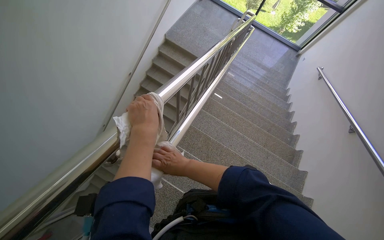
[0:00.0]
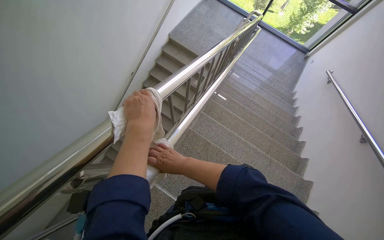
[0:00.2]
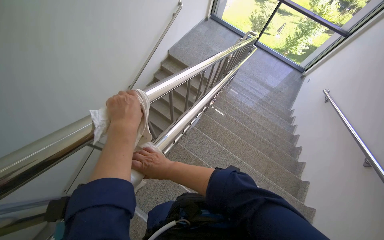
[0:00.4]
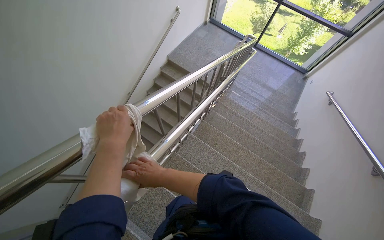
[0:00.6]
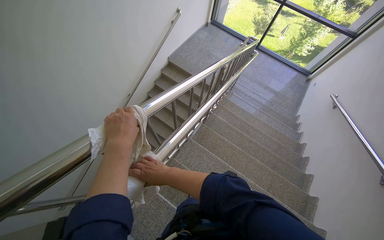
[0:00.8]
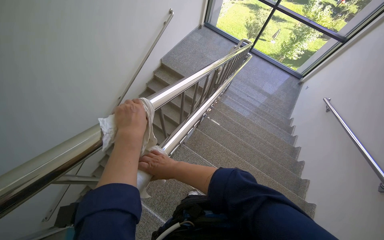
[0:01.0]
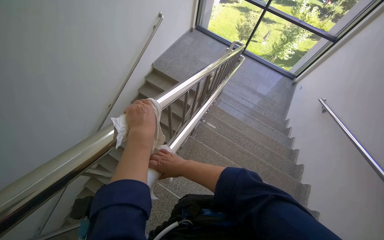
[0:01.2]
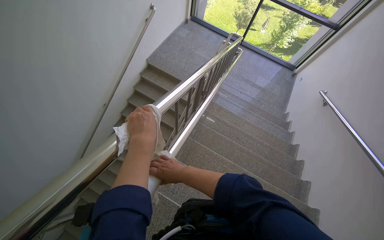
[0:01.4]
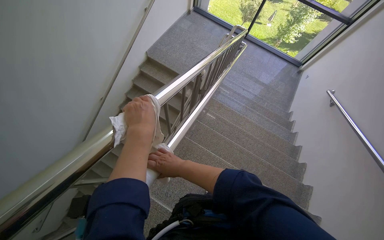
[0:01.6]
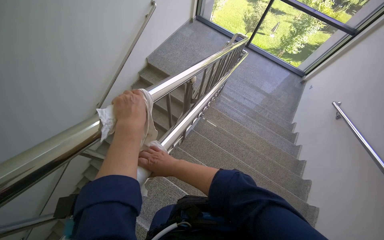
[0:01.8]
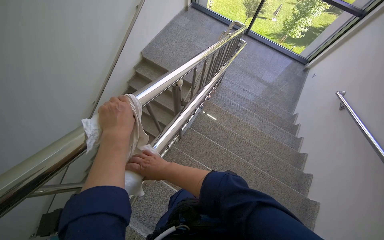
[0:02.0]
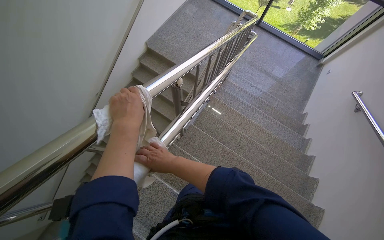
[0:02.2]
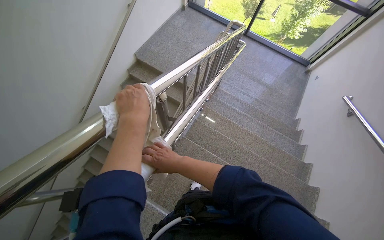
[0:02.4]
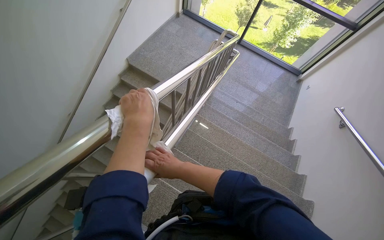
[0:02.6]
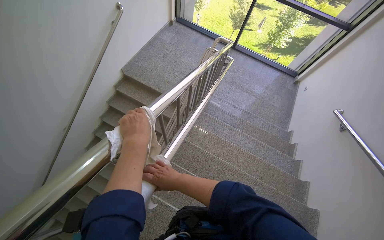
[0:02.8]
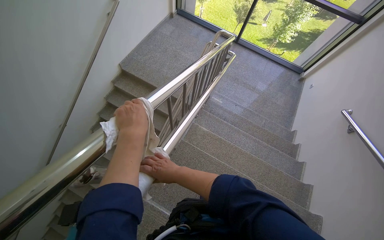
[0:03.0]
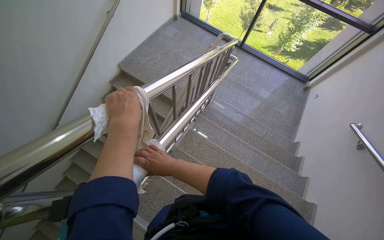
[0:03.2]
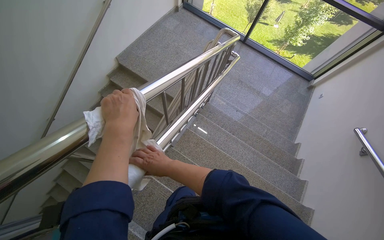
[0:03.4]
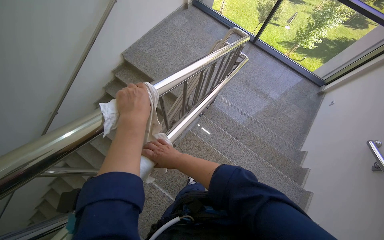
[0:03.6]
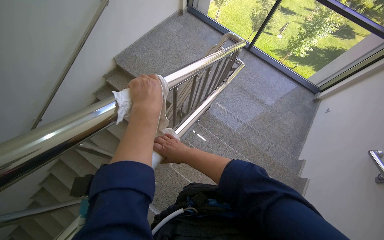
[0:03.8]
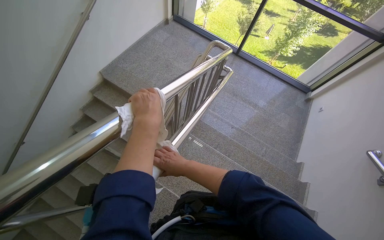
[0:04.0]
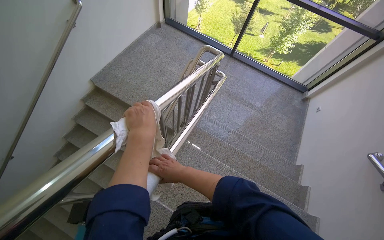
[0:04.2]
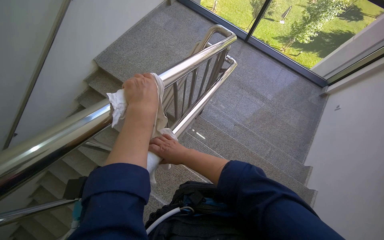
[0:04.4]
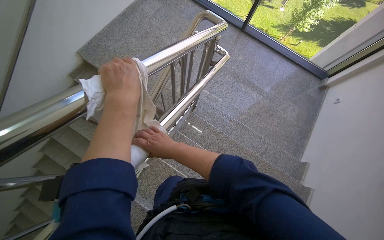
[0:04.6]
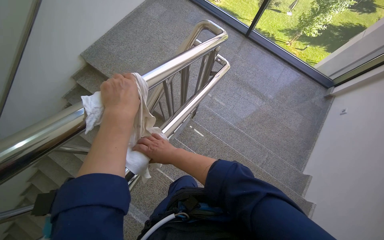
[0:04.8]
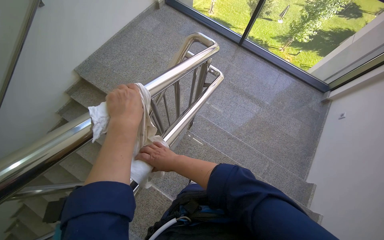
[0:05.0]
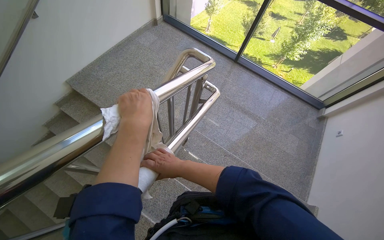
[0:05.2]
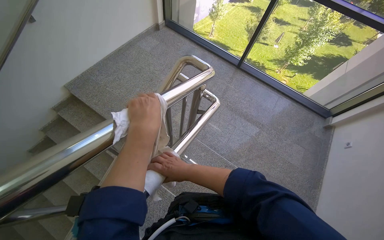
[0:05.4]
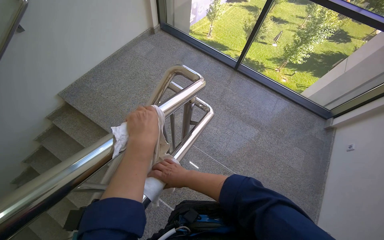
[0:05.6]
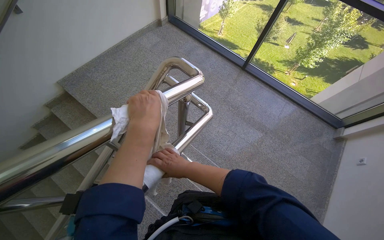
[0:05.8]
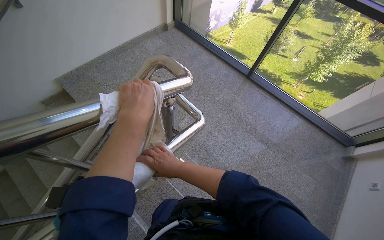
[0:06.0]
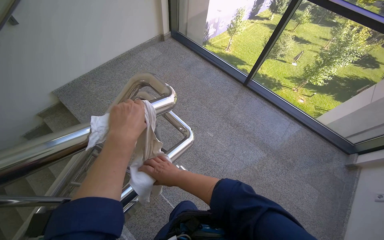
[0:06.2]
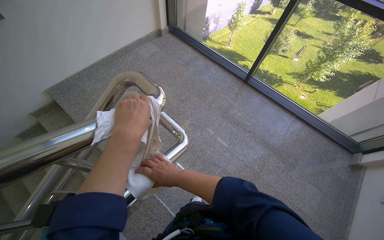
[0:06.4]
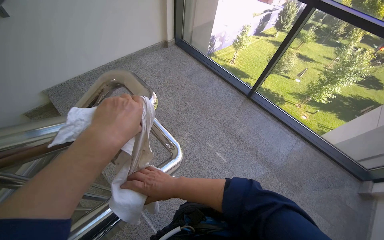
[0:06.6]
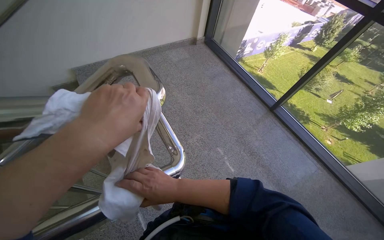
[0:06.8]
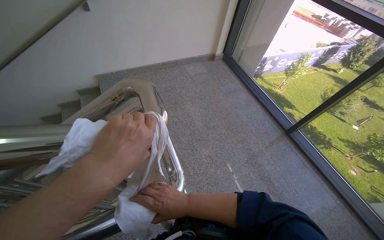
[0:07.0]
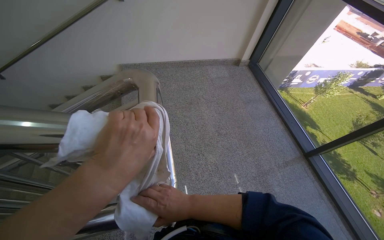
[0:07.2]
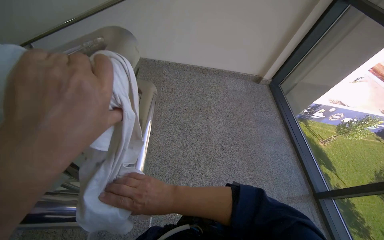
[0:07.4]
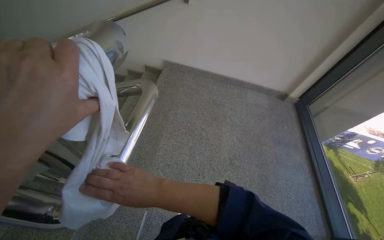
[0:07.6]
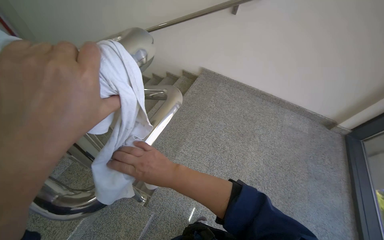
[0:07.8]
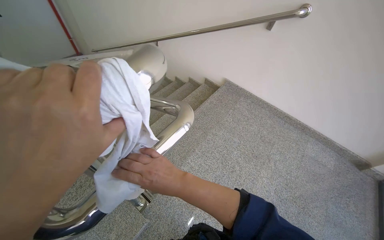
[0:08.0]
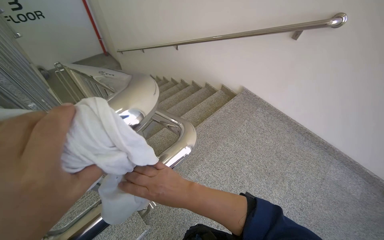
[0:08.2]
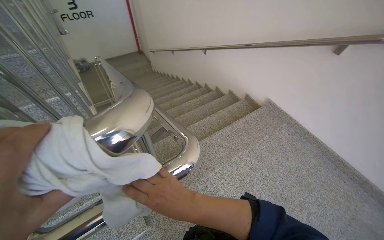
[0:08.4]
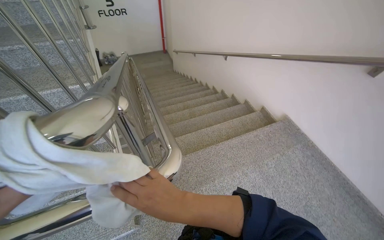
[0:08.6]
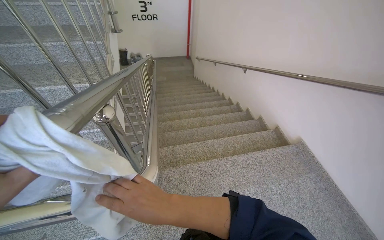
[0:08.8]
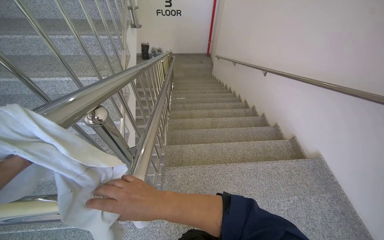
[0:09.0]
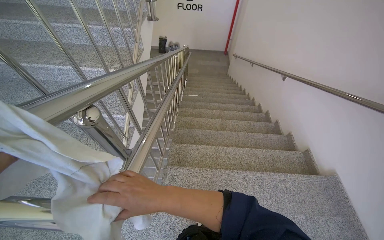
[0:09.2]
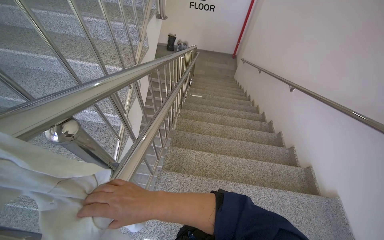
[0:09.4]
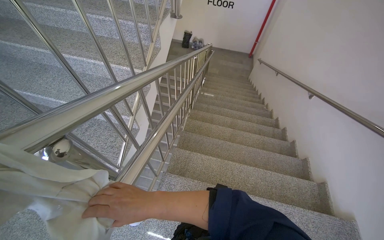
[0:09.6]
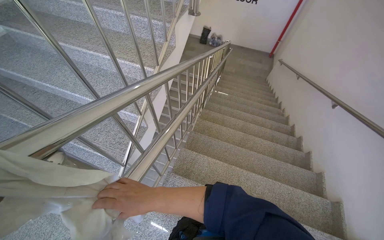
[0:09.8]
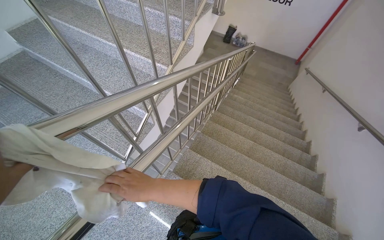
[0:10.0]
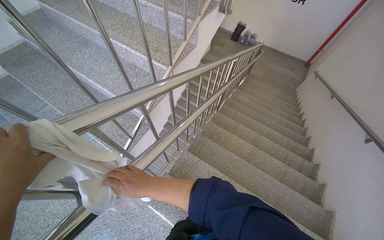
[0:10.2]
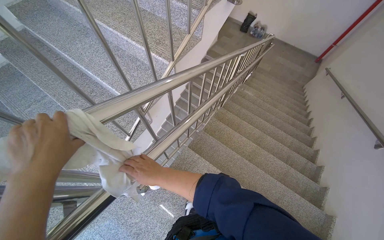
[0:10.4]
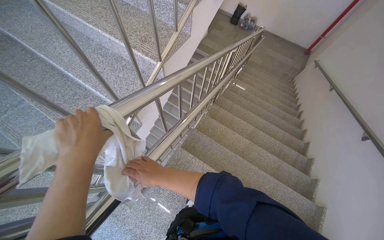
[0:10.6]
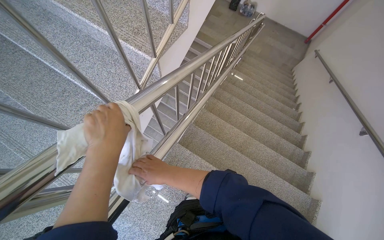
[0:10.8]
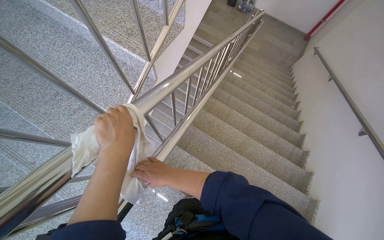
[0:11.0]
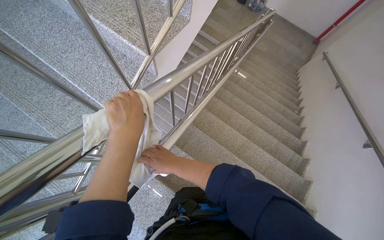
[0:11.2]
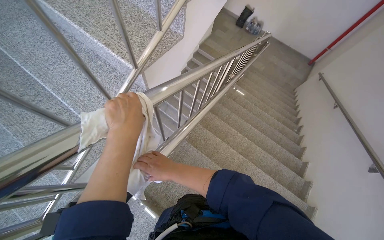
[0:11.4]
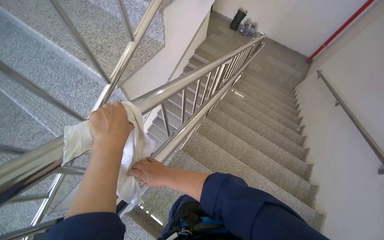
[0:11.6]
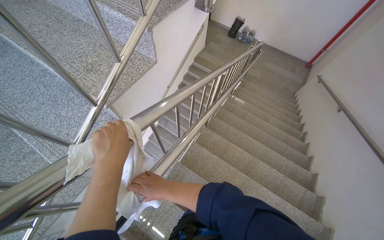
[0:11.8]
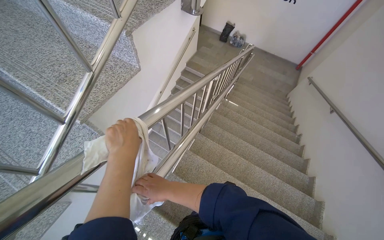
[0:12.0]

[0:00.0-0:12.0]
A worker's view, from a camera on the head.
Job: wiping surfaces.
The whole recording: Wiping stairwell handrails. The worker wipes the metal handrails along the stairwell with a cloth.
0:00.0 to 0:01.6: The camera is carried approximately 80 cm.
0:01.6 to 0:03.0: The wearer moves some 70 cm.
0:03.0 to 0:04.4: The wearer moves some 70 cm.
0:07.6 to 0:09.0: The wearer moves about 40 cm. The head rotates approximately 60 degrees to the left.
0:09.0 to 0:10.4: The head travels approximately 40 cm. The wearer looks roughly 40 degrees further to the left.
0:10.4 to 0:12.0: The camera is carried roughly 50 cm.

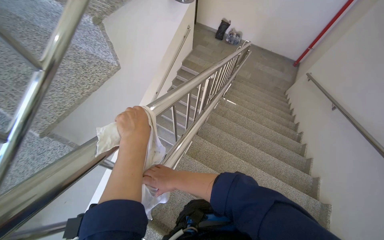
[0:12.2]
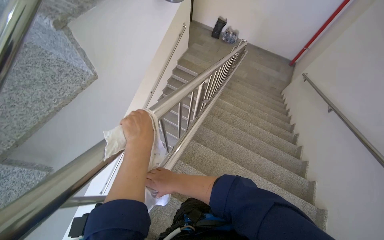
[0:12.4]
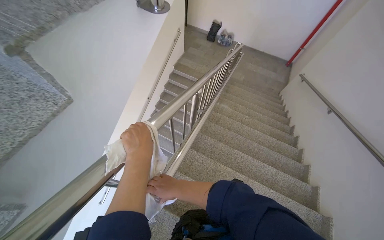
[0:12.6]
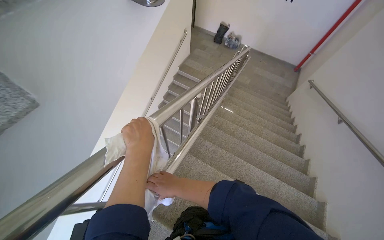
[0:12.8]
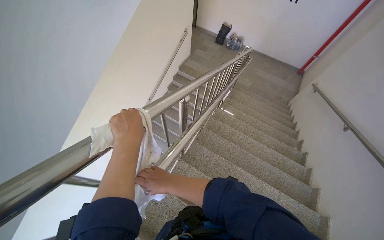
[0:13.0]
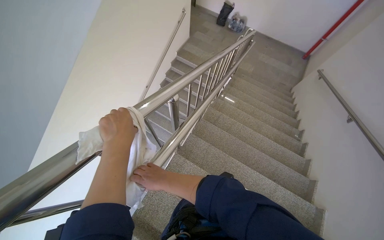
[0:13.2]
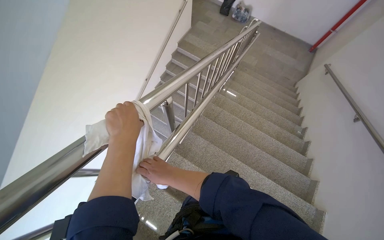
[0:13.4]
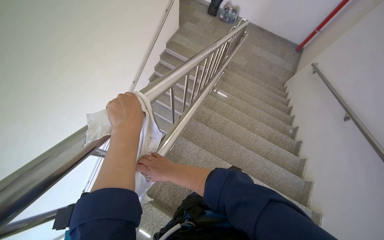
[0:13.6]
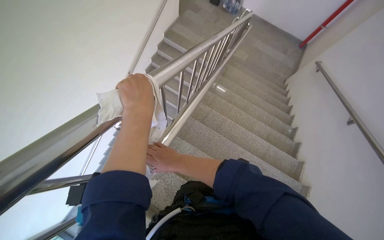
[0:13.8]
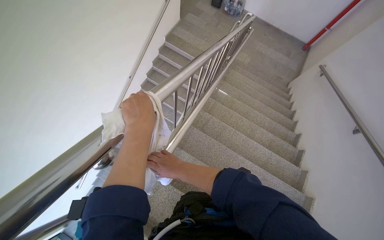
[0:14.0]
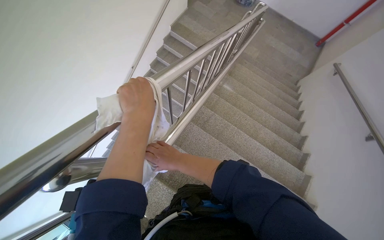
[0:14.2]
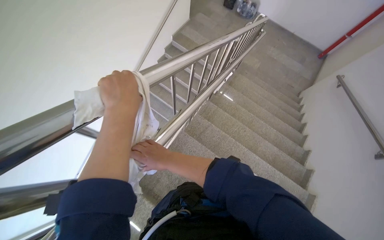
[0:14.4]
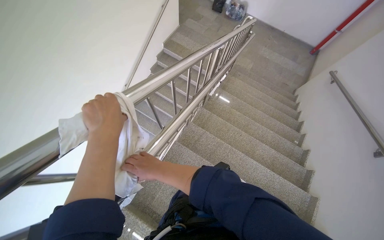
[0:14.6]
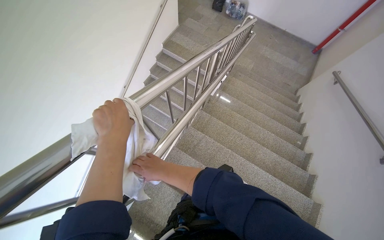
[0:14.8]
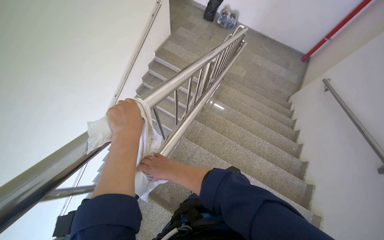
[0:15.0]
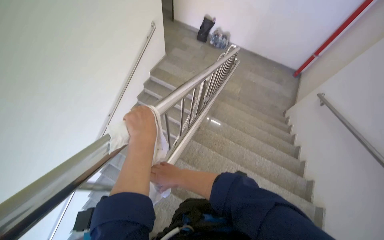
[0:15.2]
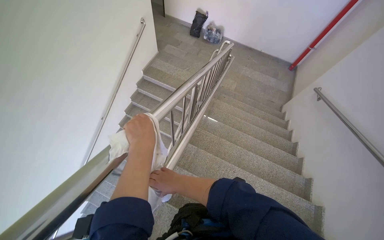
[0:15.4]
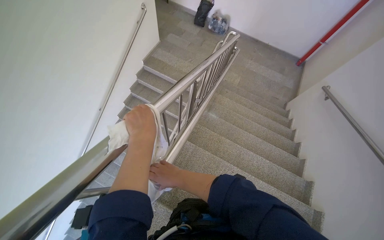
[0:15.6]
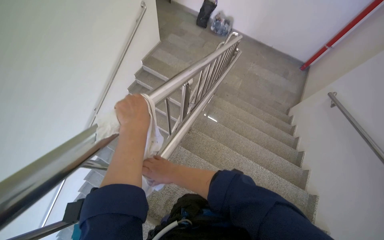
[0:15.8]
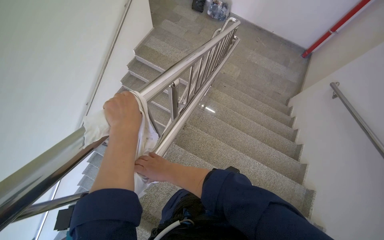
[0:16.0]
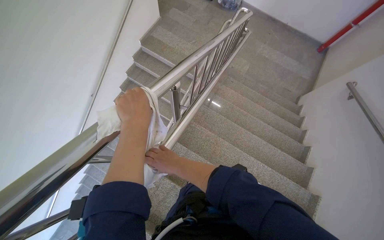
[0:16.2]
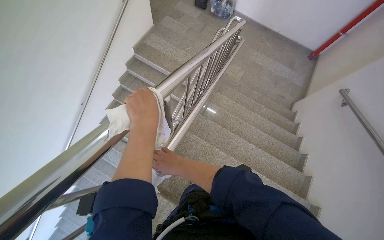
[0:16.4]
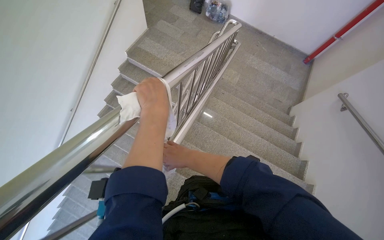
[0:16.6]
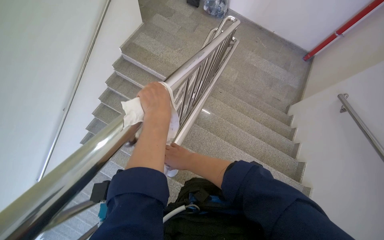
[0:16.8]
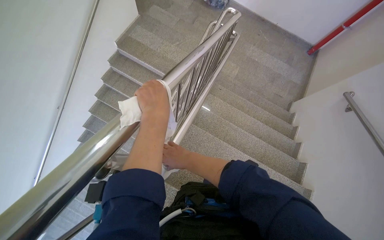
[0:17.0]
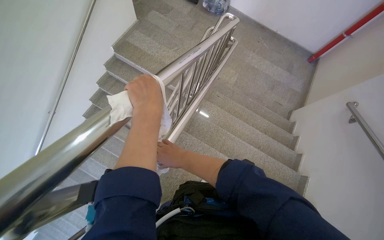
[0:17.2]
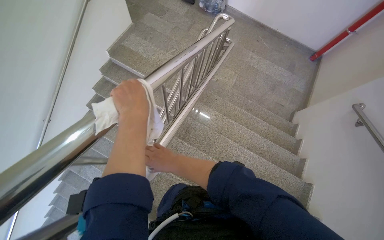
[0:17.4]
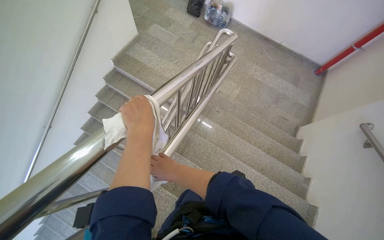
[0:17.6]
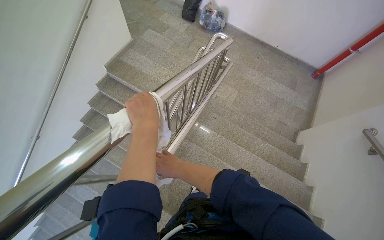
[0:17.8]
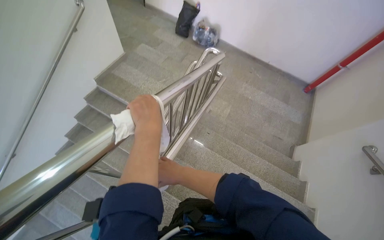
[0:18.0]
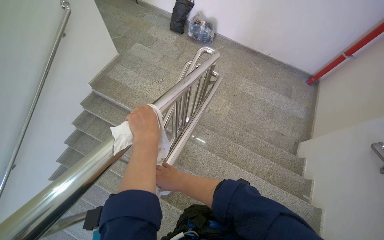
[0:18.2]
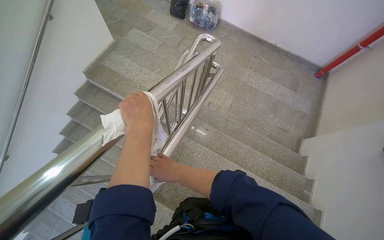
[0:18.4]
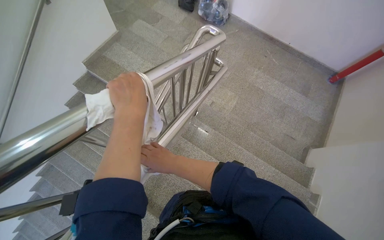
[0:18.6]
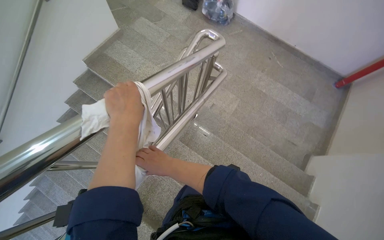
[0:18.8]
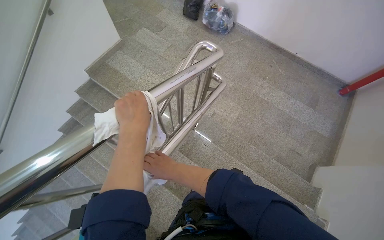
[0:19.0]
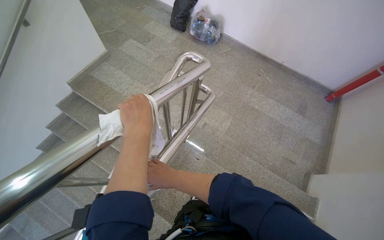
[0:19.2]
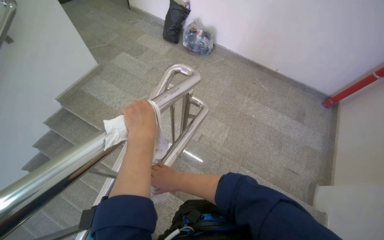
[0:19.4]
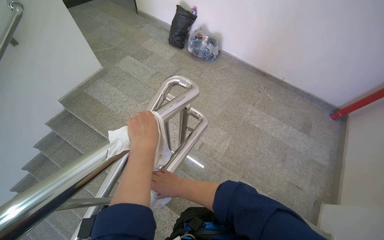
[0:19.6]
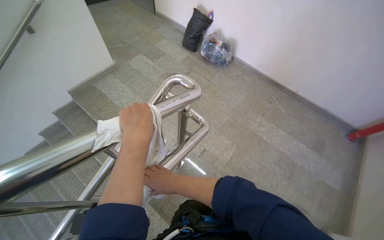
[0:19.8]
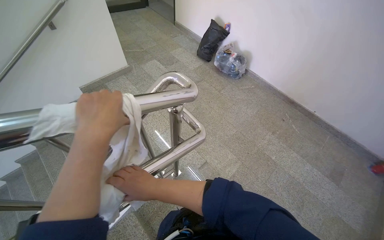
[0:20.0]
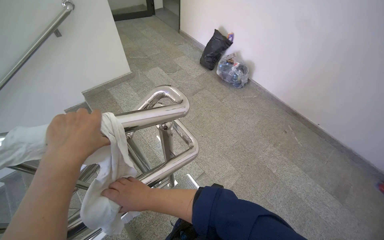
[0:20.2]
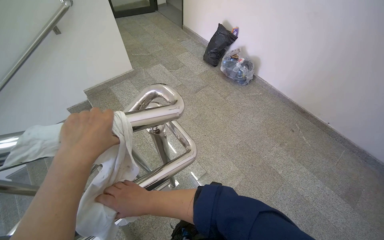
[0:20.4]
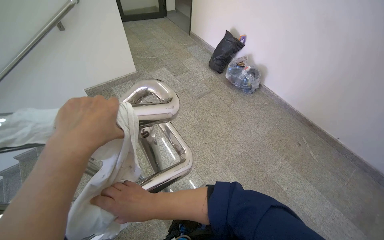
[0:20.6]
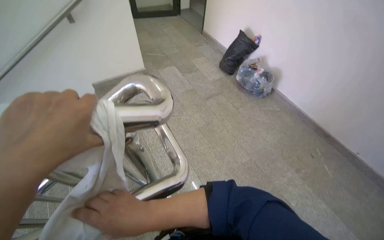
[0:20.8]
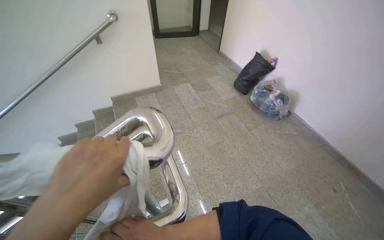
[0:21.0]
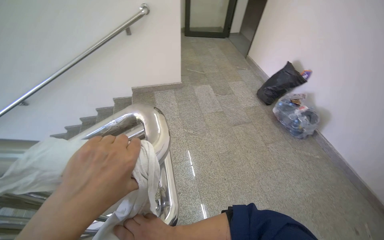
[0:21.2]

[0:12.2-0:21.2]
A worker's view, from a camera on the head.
Job: wiping surfaces.
The whole recording: Wiping stairwell handrails. The worker wipes the metal handrails along the stairwell with a cloth.
0:12.2 to 0:13.8: The camera travels roughly 80 cm.
0:13.8 to 0:15.2: The wearer moves about 70 cm.
0:15.2 to 0:16.6: The camera is carried about 70 cm.
0:16.6 to 0:18.2: The wearer moves approximately 80 cm.
0:18.2 to 0:19.8: The head travels some 80 cm.
0:19.8 to 0:21.2: The camera is carried roughly 50 cm. The wearer looks about 35 degrees further to the left. The view tips upward by approximately 15 degrees.
